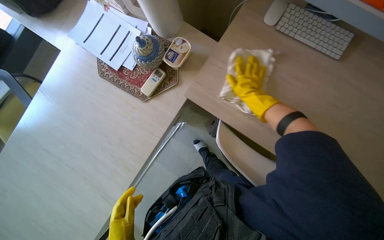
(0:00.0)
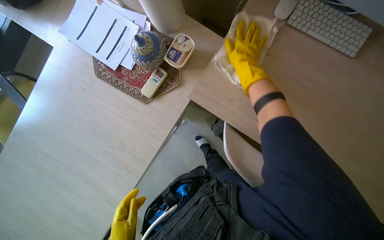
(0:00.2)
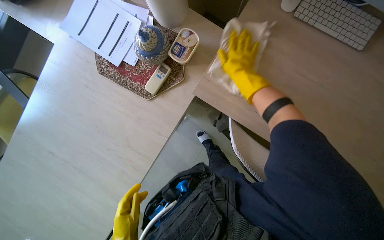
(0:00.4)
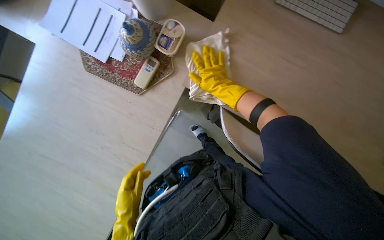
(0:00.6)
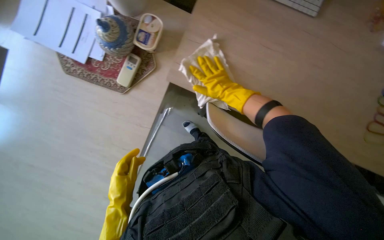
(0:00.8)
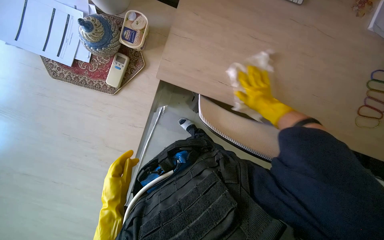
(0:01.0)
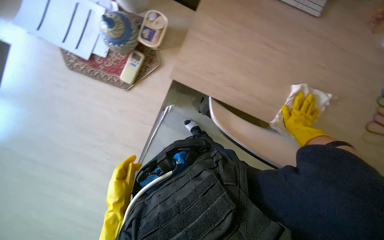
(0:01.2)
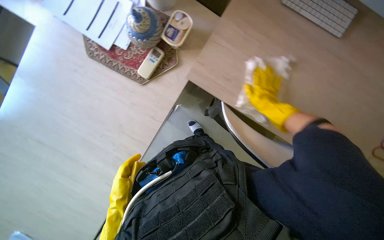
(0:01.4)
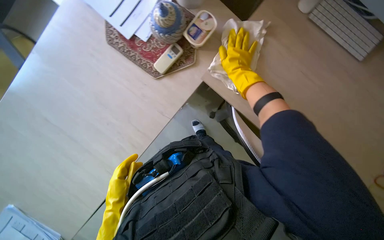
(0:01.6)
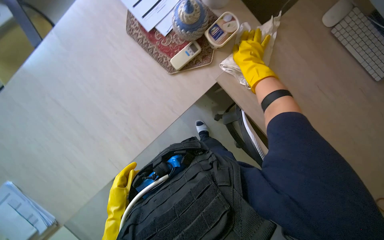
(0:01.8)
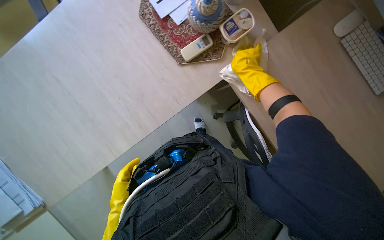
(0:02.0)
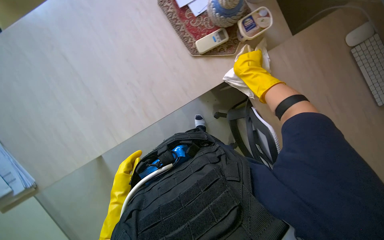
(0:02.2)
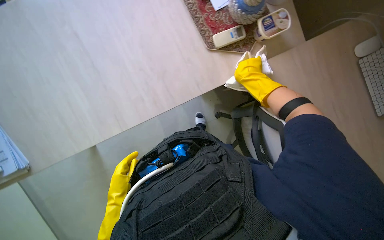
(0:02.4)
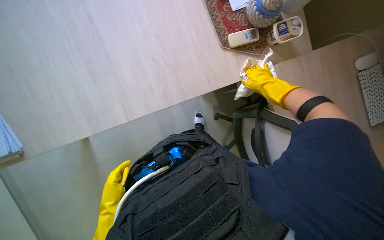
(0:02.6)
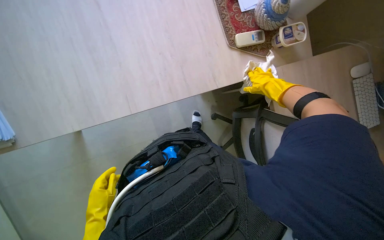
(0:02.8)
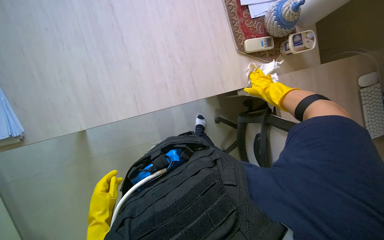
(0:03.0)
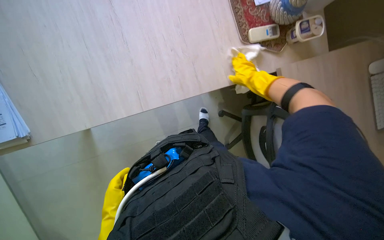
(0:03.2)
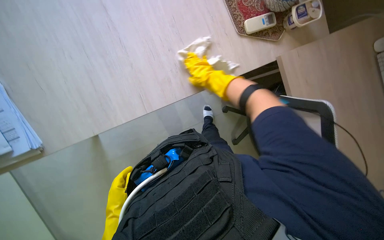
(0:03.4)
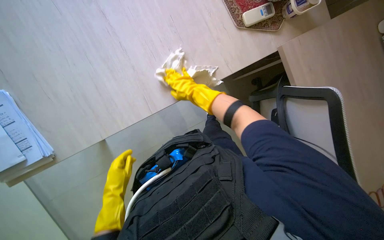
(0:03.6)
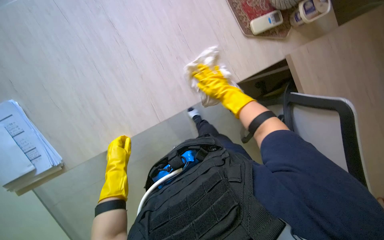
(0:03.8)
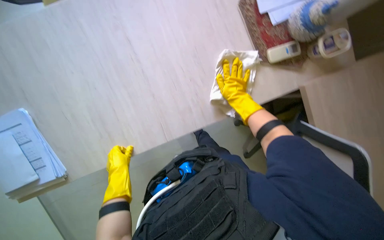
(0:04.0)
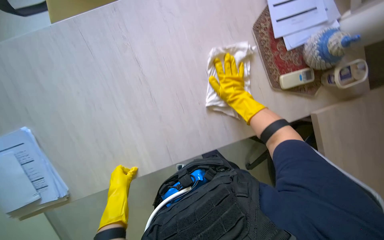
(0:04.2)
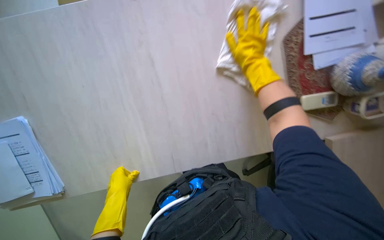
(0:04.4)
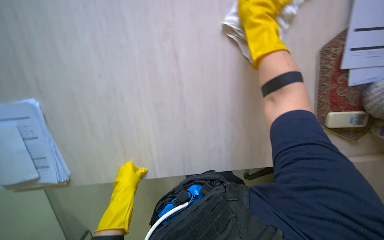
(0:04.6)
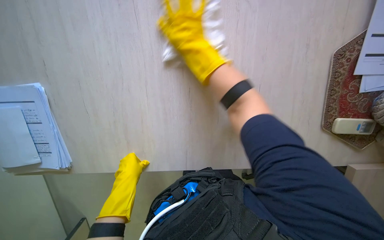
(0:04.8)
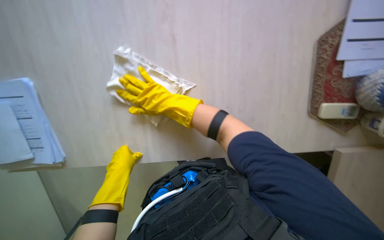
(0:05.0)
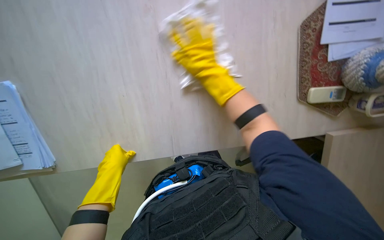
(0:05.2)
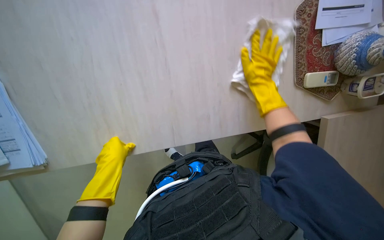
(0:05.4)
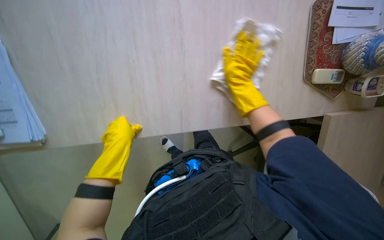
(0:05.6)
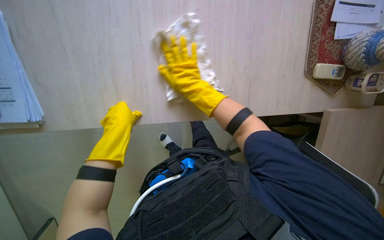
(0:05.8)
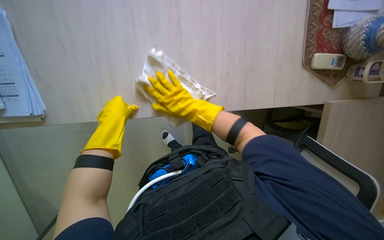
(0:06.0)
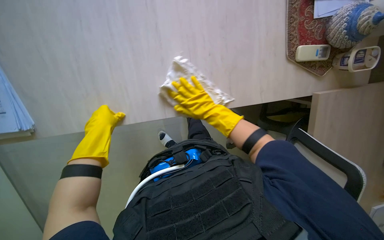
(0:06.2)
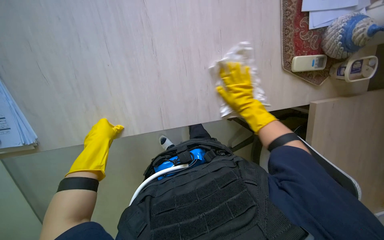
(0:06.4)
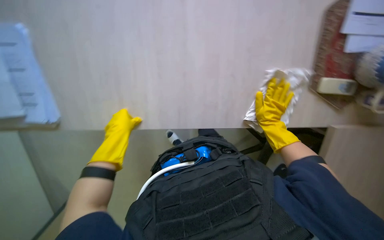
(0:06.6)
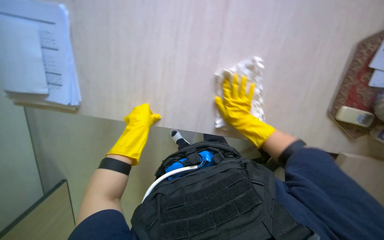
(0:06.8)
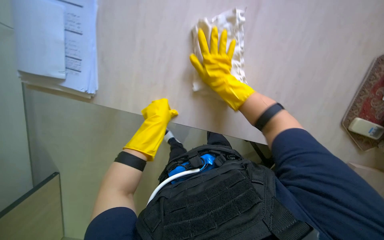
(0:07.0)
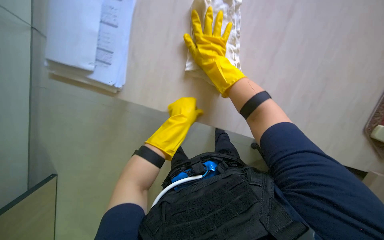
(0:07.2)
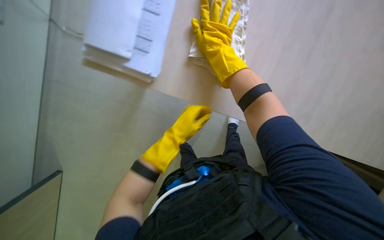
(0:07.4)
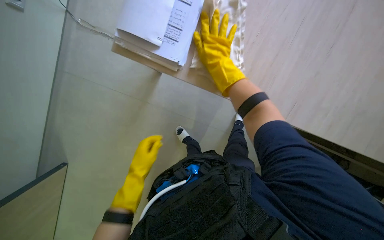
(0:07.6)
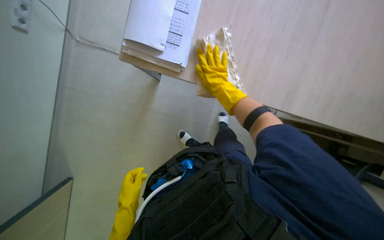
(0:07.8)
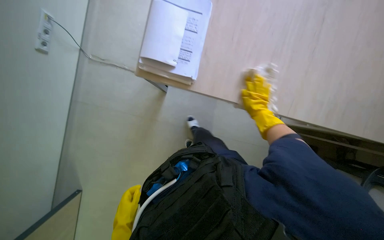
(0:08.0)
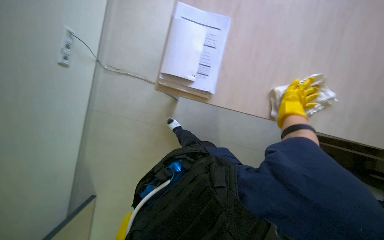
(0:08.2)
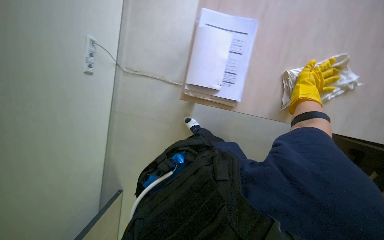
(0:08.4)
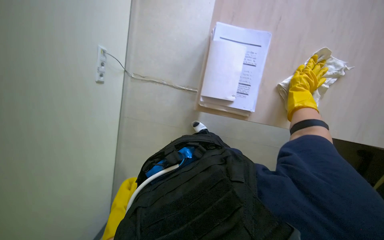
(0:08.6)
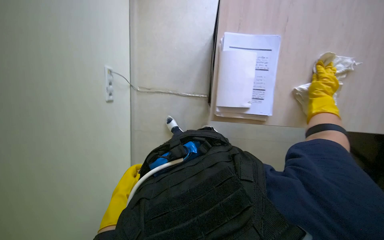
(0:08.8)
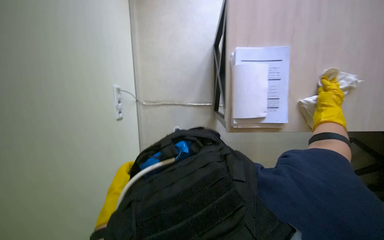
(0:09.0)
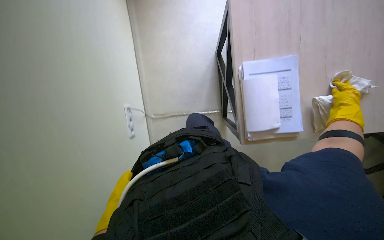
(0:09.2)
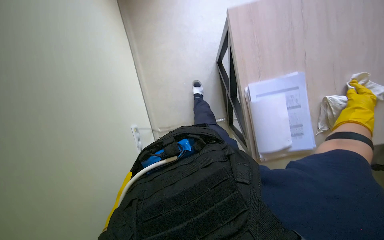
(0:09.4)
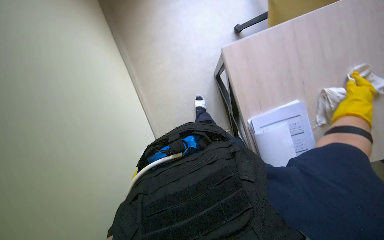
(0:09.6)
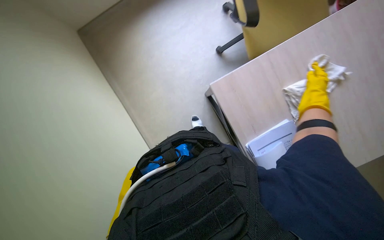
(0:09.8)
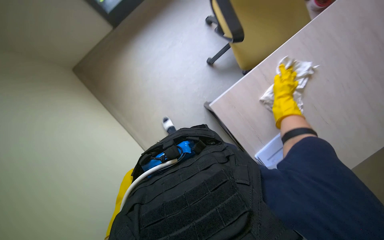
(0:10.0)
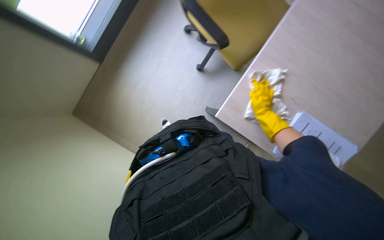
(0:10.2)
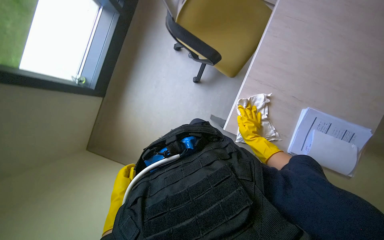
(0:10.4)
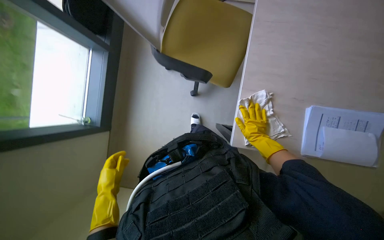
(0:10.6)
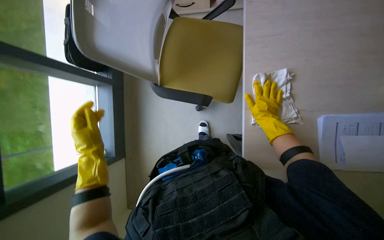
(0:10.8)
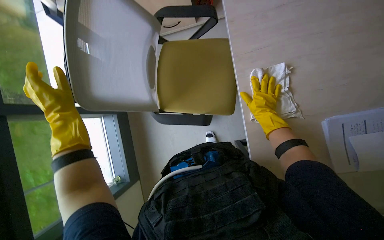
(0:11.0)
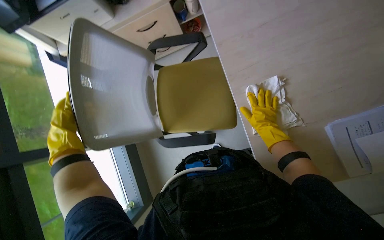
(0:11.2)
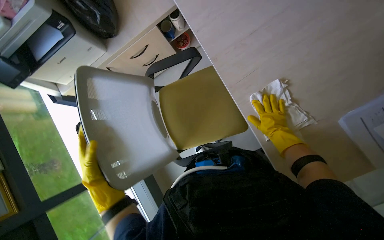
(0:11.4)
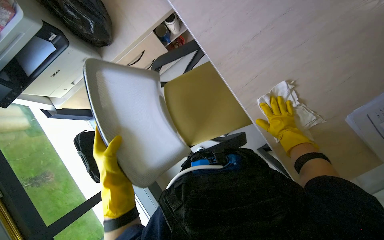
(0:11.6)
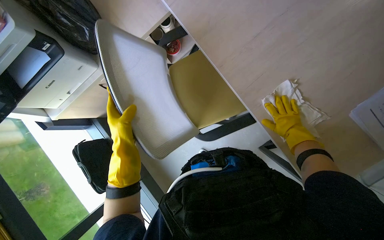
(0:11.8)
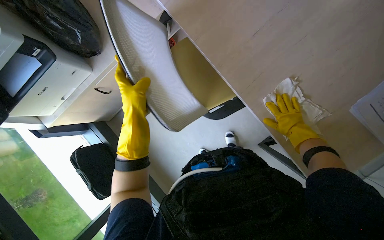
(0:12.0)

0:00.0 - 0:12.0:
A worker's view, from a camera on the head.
Job: wiping surfaces.
The whole recording: Wiping office desk surface. The worker wipes the office desk surface, moving items to clean underneath.
0:00.0 - 0:01.6: The right hand swings left and right, about 35 cm each way, with 2 reversals.
0:01.6 - 0:03.0: Everything in view rotates approximately 35 degrees clockwise.
0:03.0 - 0:04.4: The right hand goes about 25 cm to the left.
0:04.4 - 0:06.0: The left hand moves up the picture, approximately 10 cm. The right hand goes left and right, about 30 cm each way, reversing 2 times.
0:06.0 - 0:07.6: The left hand shifts approximately 20 cm down the picture, and moves roughly 5 cm to the right and comes back; the right hand heads up the picture, covering some 20 cm, and goes to the right and returns, some 30 cm each way.
0:07.6 - 0:09.0: The head travels about 60 cm.
0:09.0 - 0:10.4: The camera pitches upward, by approximately 30 degrees. The right hand heads to the left, covering roughly 30 cm.
0:10.4 - 0:12.0: The scene rotates counterclockwise by about 45 degrees.

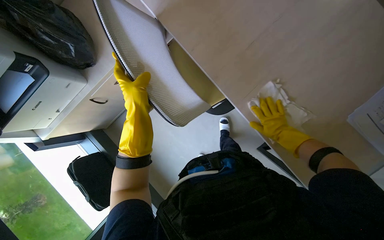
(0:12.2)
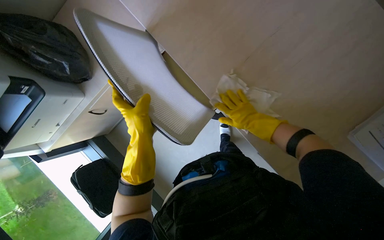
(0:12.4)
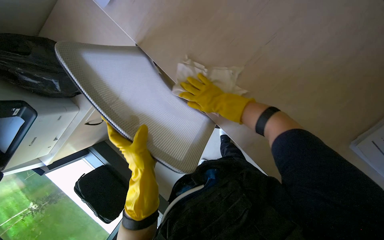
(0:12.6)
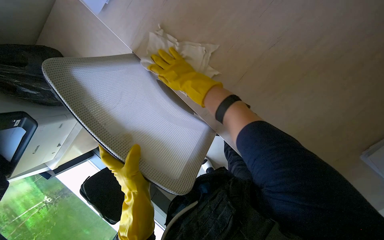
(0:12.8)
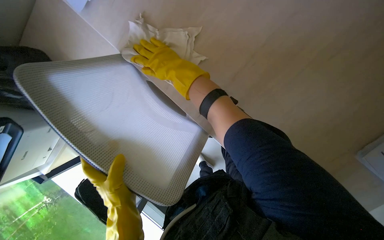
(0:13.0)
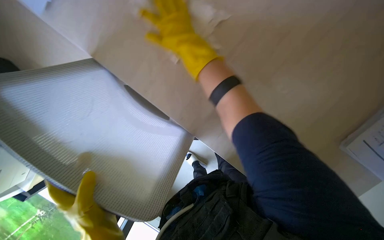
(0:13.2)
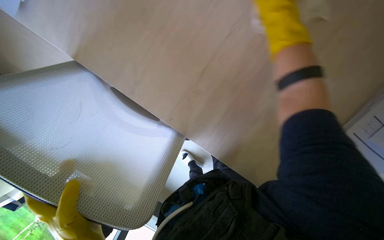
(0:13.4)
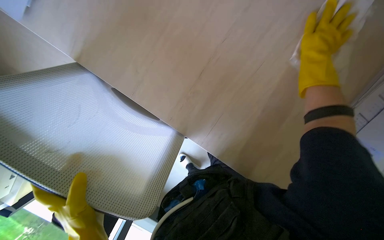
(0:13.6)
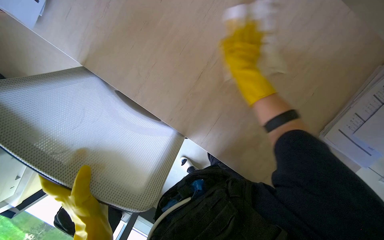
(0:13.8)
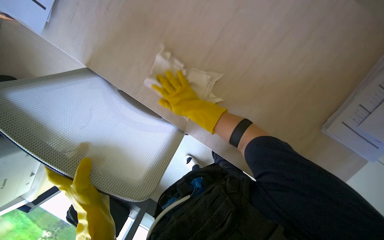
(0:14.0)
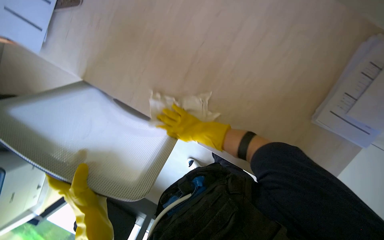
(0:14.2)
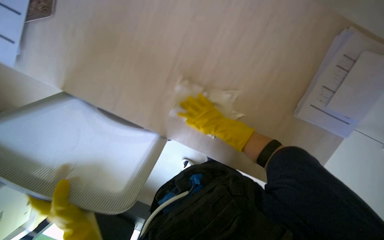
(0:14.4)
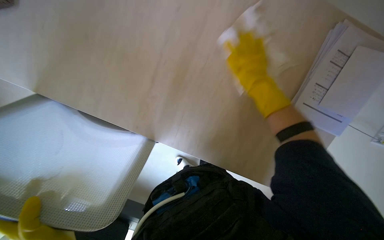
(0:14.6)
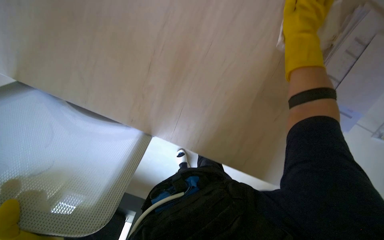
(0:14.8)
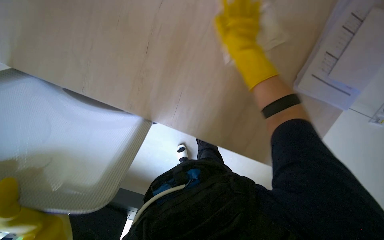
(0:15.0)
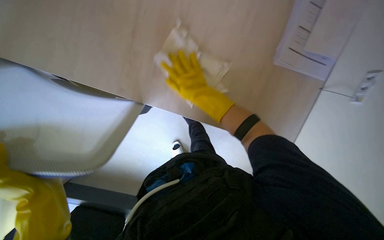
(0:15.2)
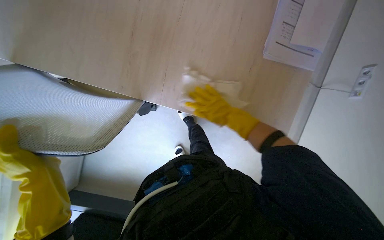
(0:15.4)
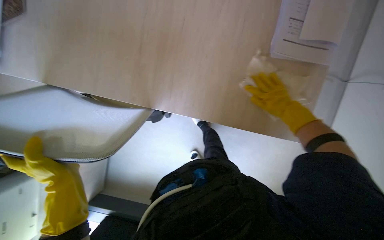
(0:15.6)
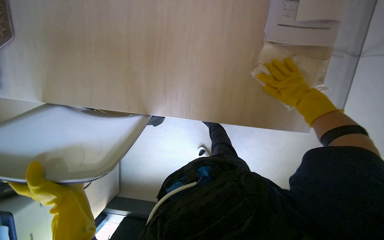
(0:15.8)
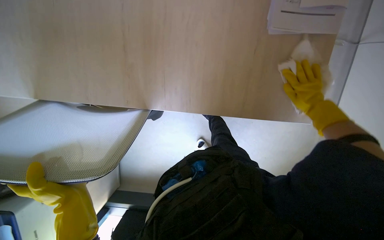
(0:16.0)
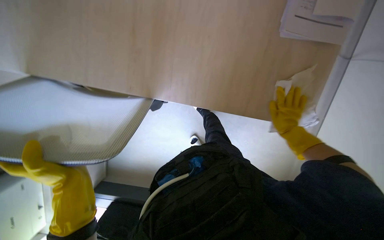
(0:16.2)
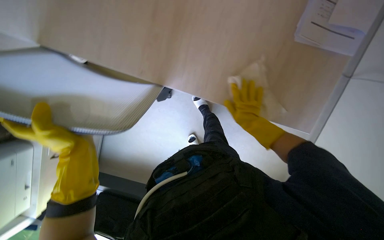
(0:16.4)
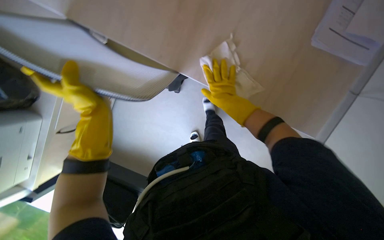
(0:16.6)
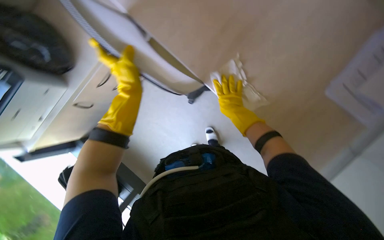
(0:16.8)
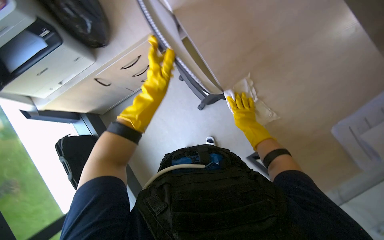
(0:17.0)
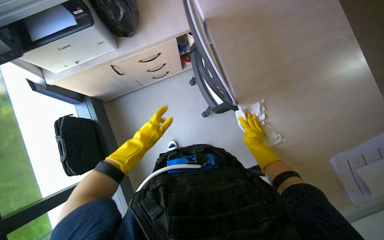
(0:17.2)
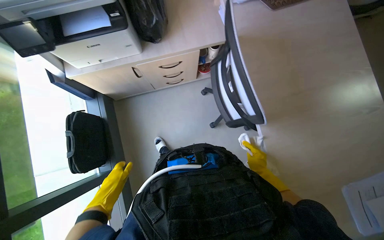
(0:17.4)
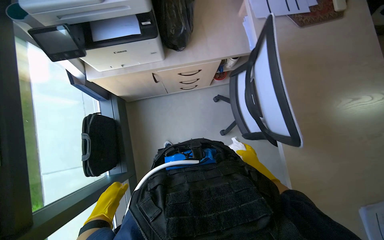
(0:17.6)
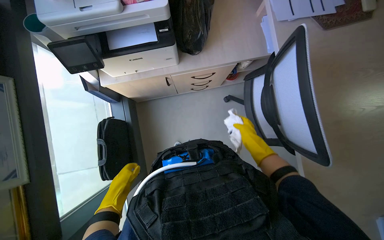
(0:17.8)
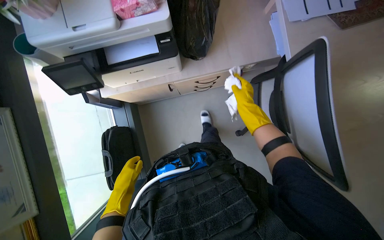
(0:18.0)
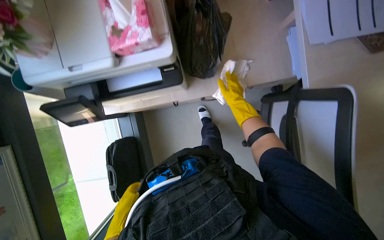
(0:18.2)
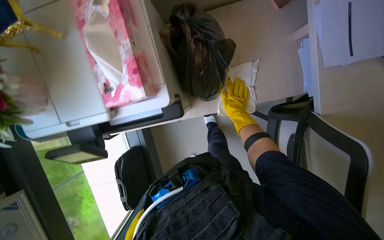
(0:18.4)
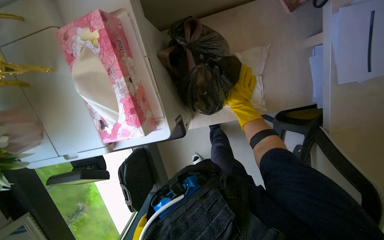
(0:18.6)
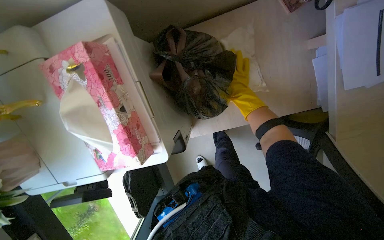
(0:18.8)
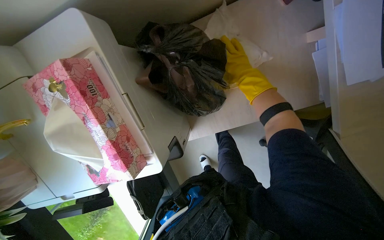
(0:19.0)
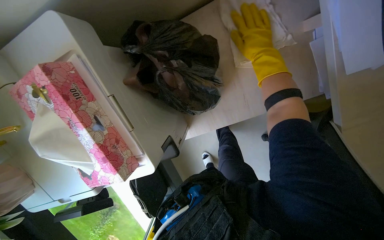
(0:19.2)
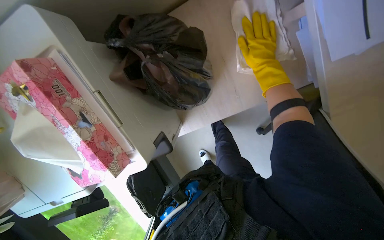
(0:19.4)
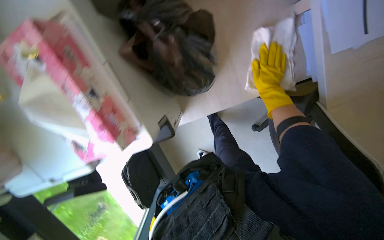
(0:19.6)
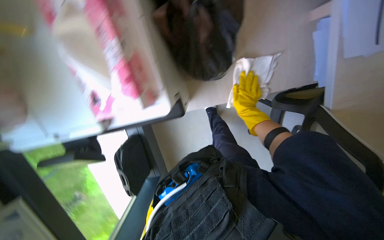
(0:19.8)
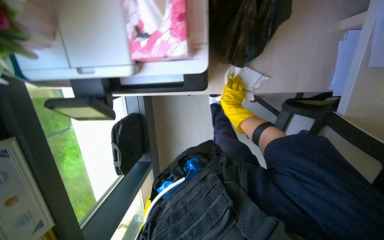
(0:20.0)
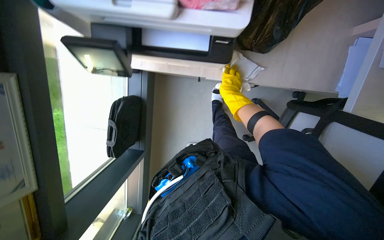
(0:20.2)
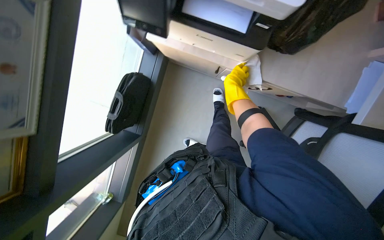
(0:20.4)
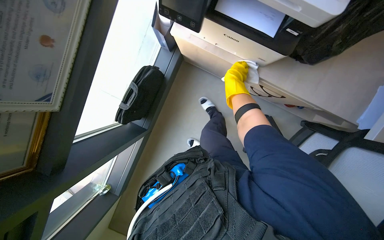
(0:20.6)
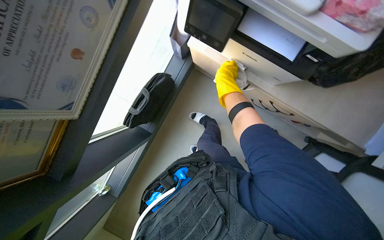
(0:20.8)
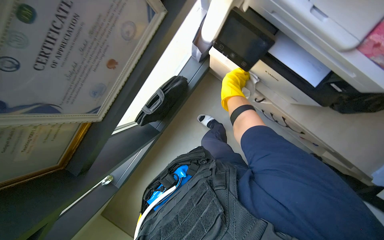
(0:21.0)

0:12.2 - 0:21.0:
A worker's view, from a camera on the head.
Job: wiping surfaces.
The whole recording: Wiping office desk surface. The worker wipes the office desk surface, moving items to clean underneath.
0:12.2 - 0:13.6: The right hand goes some 35 cm up the picture and nearer to the camera, and travels to the left and back again, about 30 cm each way.
0:13.6 - 0:15.2: The right hand swings left and right, some 30 cm each way, with 2 reversals.
0:15.2 - 0:16.6: The right hand goes to the right and returns, some 40 cm each way.
0:16.6 - 0:18.0: The scene rotates clockwise by some 25 degrees.
0:18.0 - 0:19.6: The head travels about 50 cm. The view tips downward by some 20 degrees.
0:19.6 - 0:21.0: The camera travels some 50 cm. The scene rotates clockwise by approximately 50 degrees.
